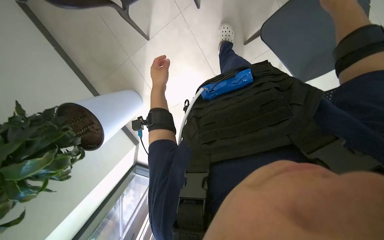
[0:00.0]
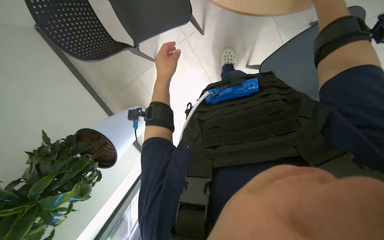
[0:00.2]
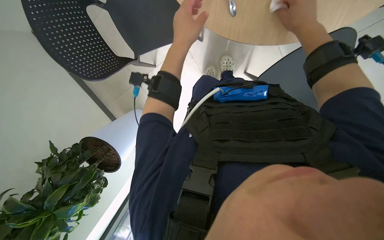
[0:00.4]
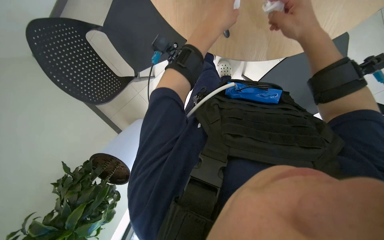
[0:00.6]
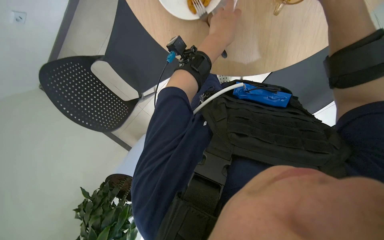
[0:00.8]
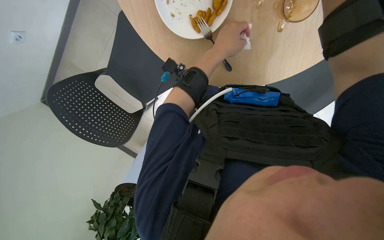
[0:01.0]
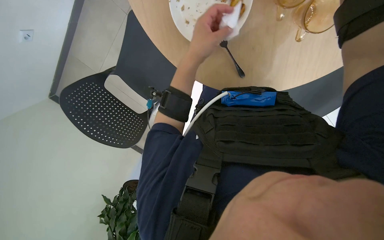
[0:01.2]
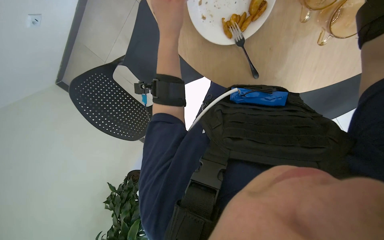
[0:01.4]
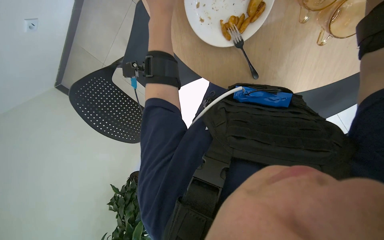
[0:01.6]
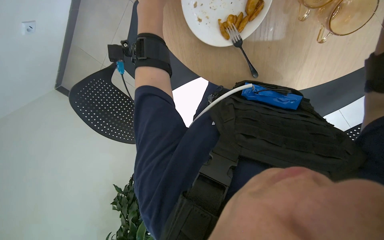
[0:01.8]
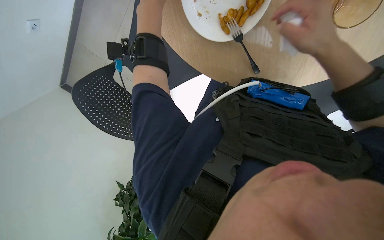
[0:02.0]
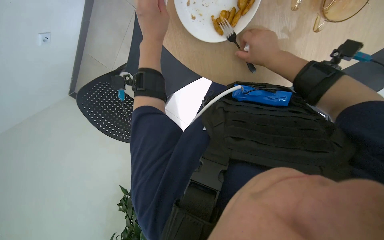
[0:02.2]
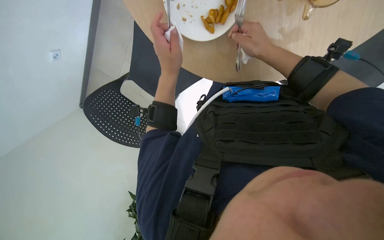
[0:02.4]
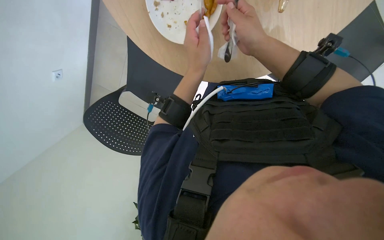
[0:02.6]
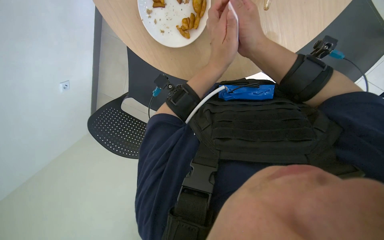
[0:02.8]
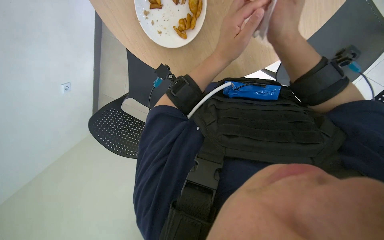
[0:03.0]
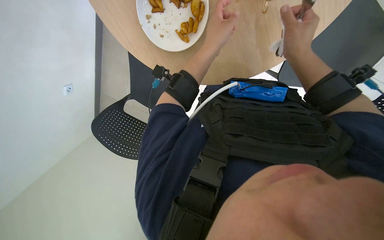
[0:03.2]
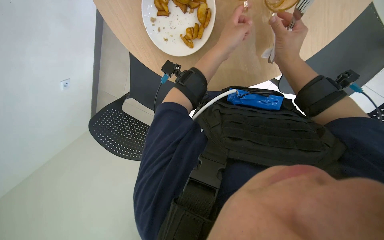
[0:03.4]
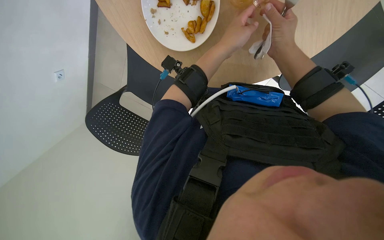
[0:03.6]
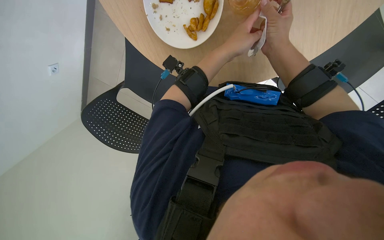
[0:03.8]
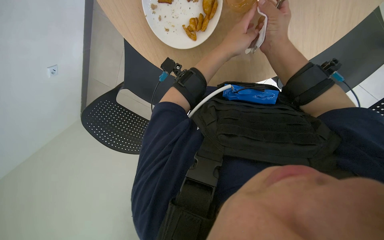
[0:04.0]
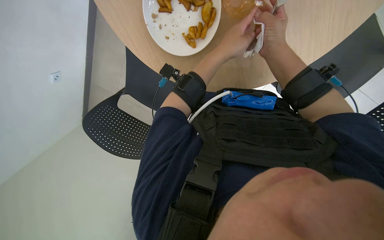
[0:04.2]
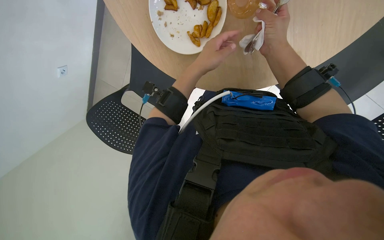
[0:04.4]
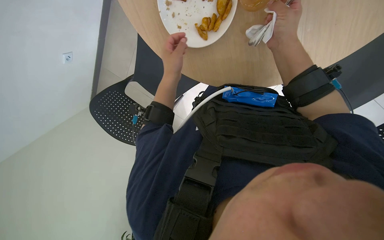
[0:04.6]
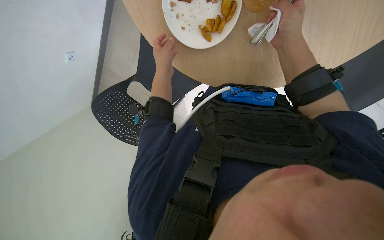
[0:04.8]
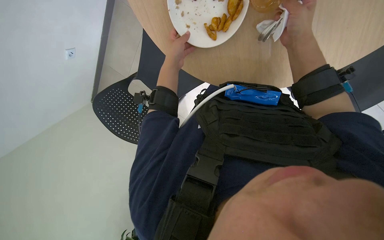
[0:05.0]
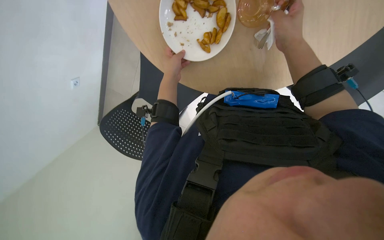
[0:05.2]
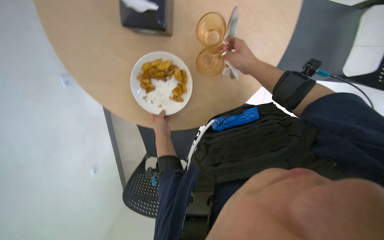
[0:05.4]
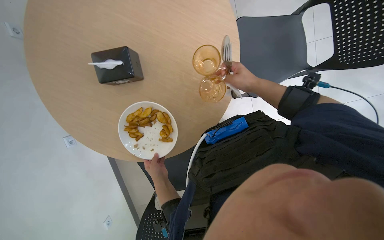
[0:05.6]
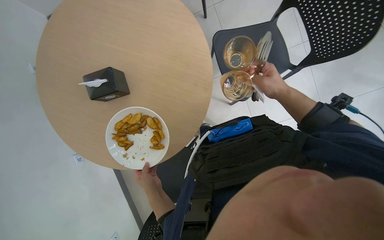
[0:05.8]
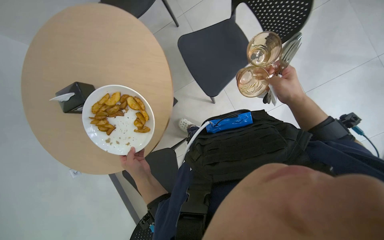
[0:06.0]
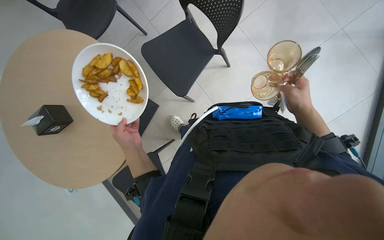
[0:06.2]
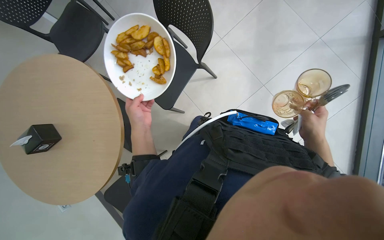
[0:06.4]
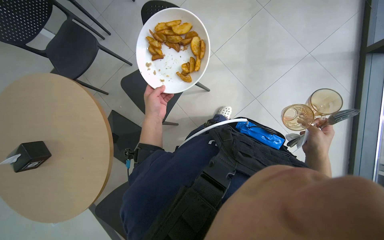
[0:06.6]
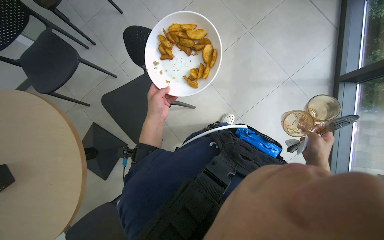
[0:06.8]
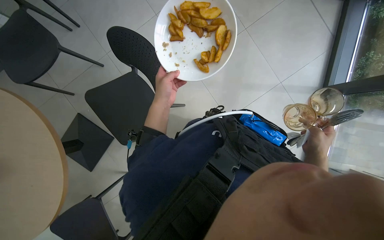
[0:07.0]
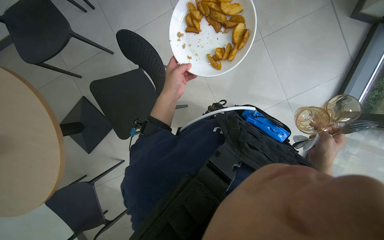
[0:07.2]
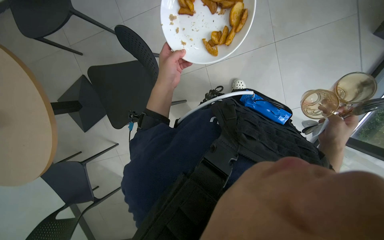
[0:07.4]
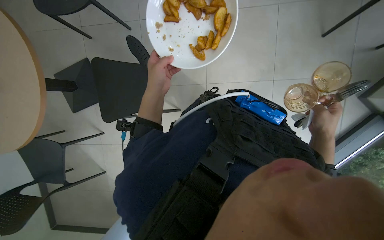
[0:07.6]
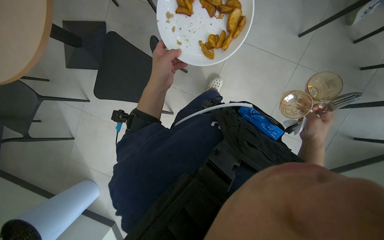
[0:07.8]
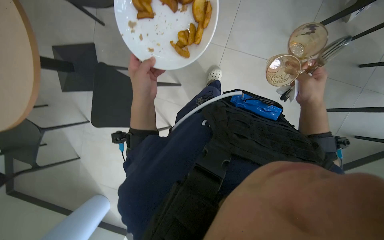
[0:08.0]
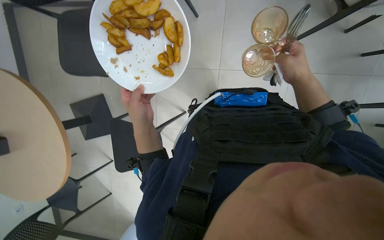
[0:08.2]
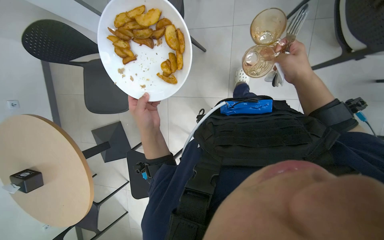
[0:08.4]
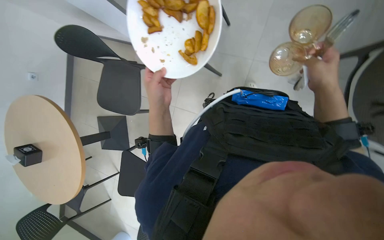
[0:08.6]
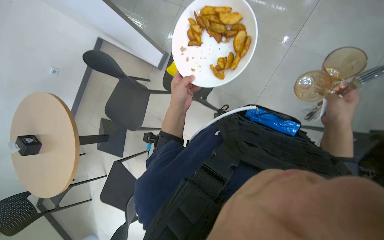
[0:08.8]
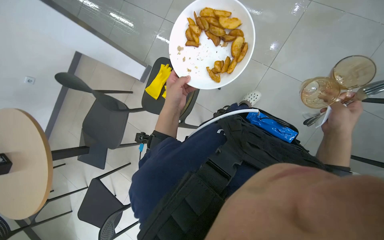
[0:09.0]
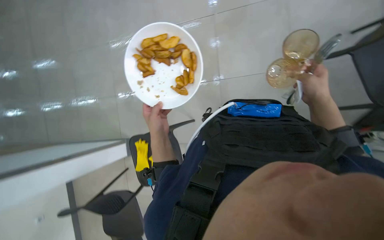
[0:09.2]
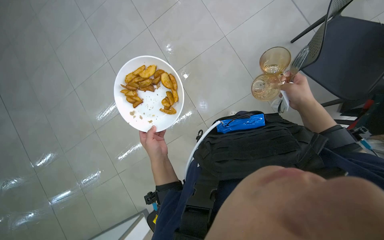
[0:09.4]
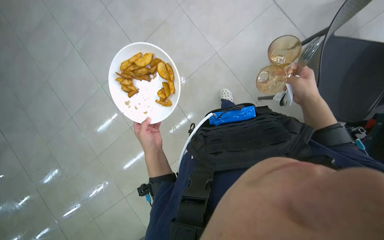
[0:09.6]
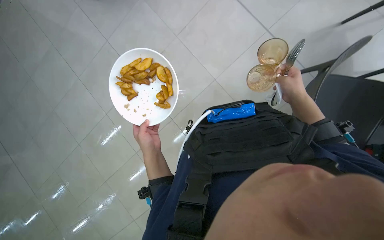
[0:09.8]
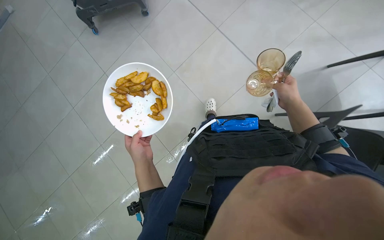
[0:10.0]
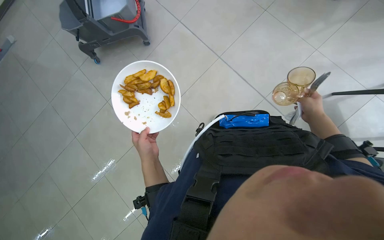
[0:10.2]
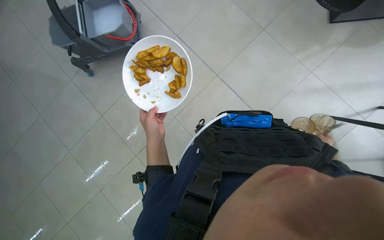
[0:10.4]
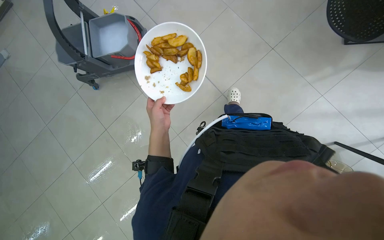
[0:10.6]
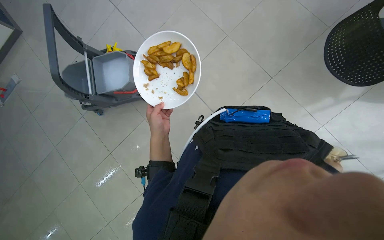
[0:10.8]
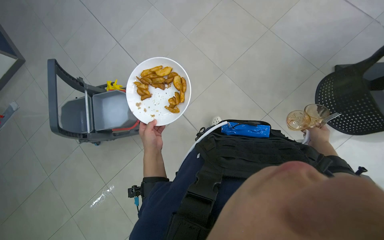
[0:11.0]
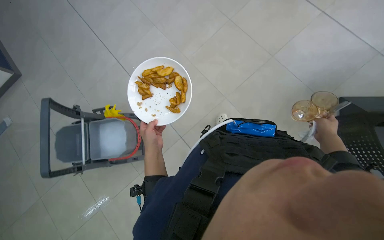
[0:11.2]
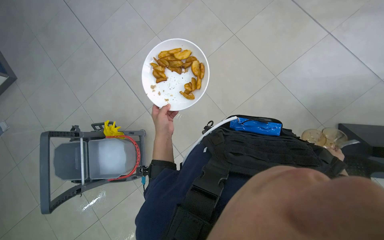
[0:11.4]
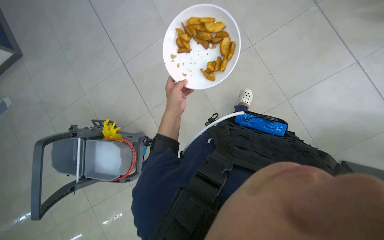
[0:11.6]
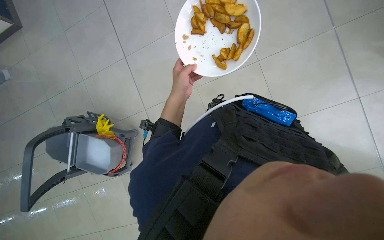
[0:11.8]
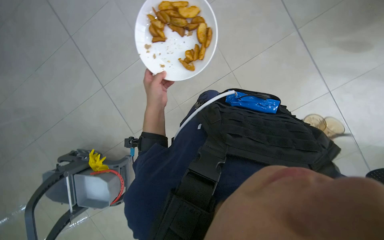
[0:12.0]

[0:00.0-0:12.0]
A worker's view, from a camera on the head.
Job: organizing items.
The whole recording: Clearing items from tables. The worker collects plates, glasses, and other items from the tables.
0:04.4 to 0:06.0: The left hand is displaced down the picture and farther from the camera by about 35 cm. Meanwhile the right hand shifts approximately 10 cm to the right.
0:07.6 to 0:09.0: The right hand reaches some 15 cm up the picture, then returns.
0:09.0 to 0:10.4: The view tilts some 25 degrees upward. The right hand goes about 20 cm farther from the camera and to the right.

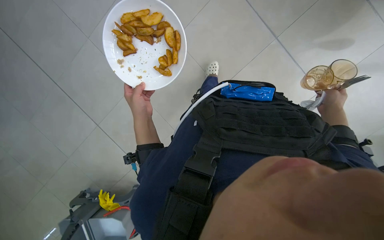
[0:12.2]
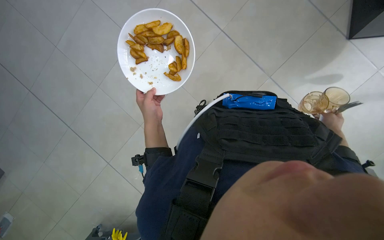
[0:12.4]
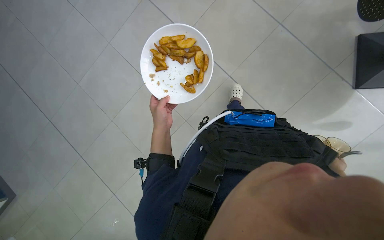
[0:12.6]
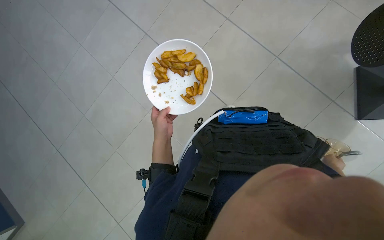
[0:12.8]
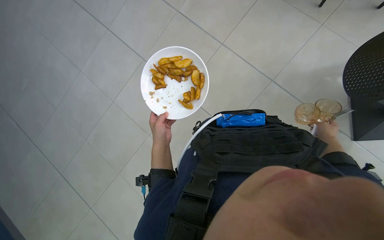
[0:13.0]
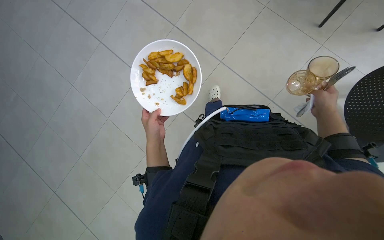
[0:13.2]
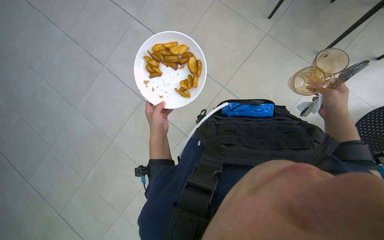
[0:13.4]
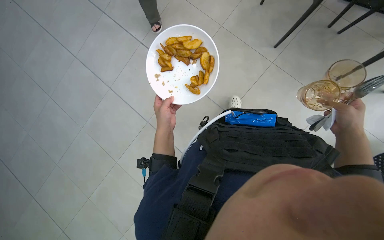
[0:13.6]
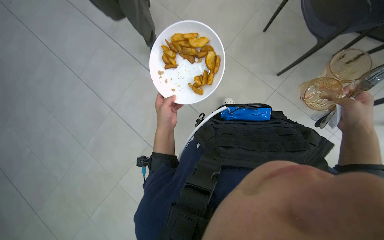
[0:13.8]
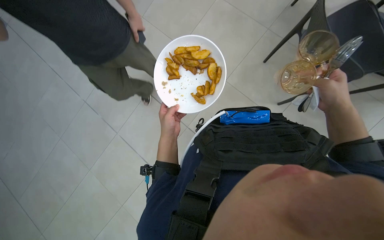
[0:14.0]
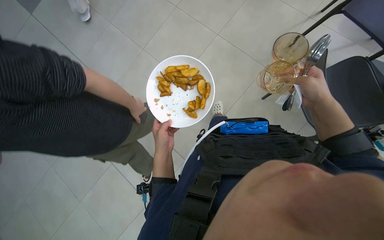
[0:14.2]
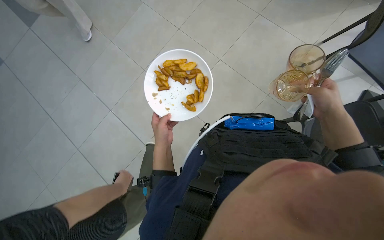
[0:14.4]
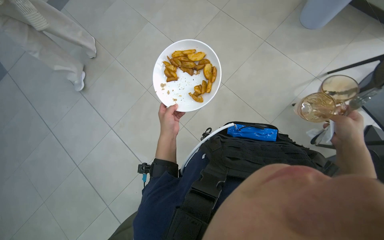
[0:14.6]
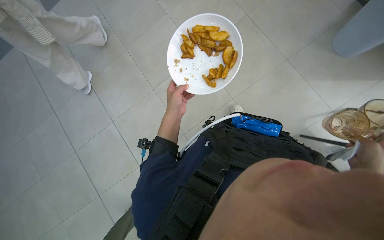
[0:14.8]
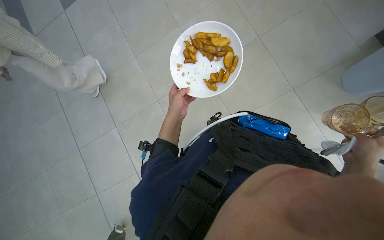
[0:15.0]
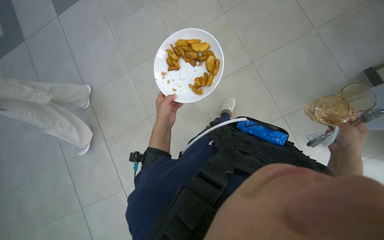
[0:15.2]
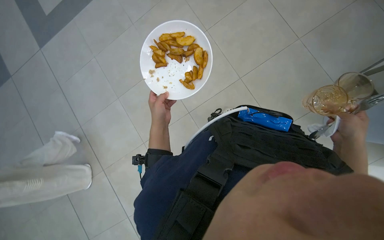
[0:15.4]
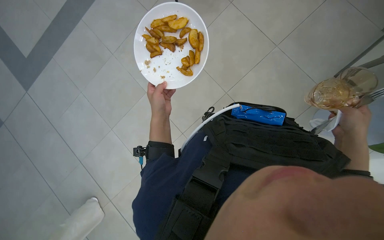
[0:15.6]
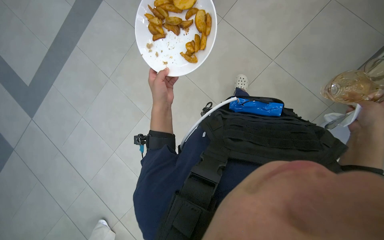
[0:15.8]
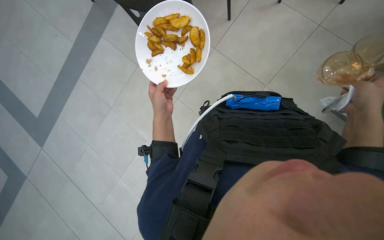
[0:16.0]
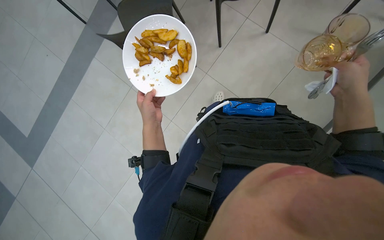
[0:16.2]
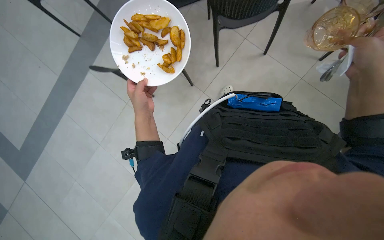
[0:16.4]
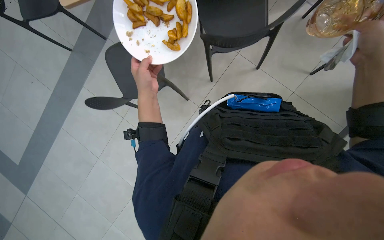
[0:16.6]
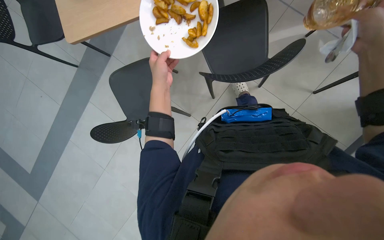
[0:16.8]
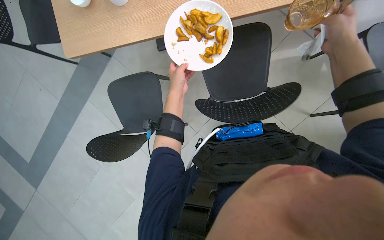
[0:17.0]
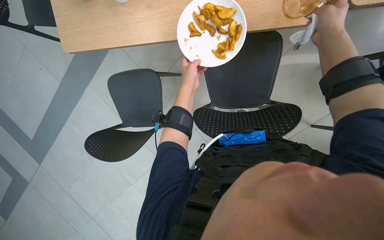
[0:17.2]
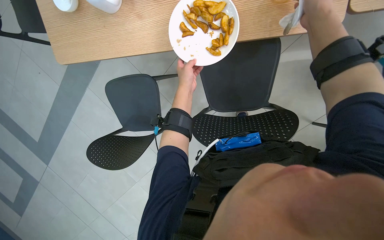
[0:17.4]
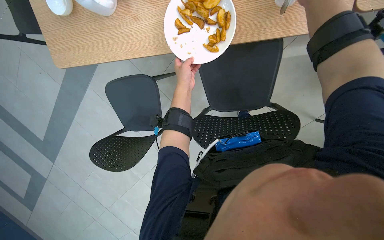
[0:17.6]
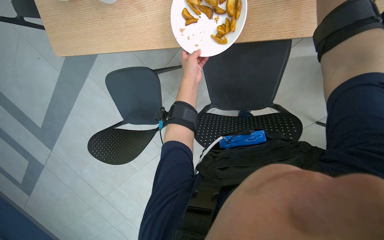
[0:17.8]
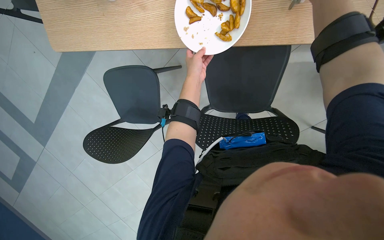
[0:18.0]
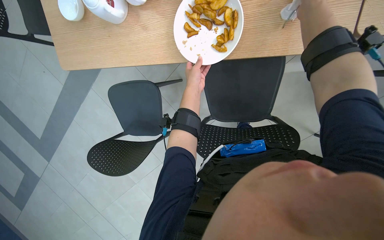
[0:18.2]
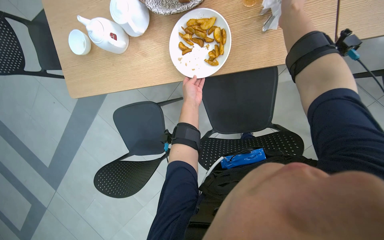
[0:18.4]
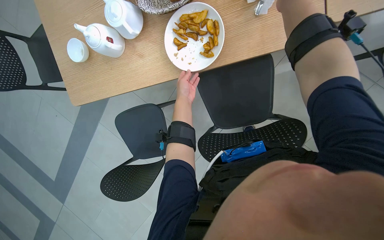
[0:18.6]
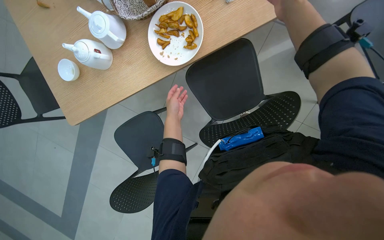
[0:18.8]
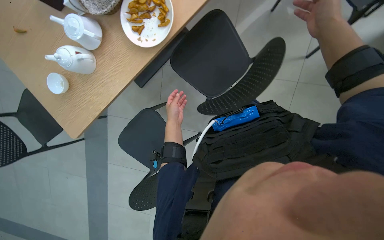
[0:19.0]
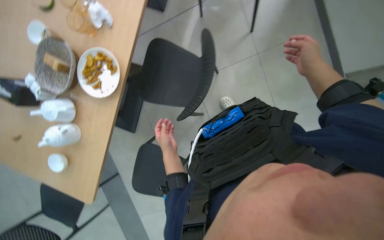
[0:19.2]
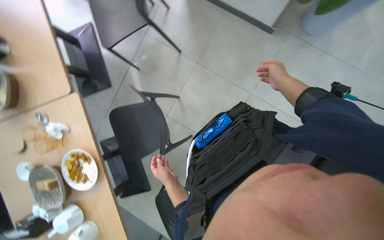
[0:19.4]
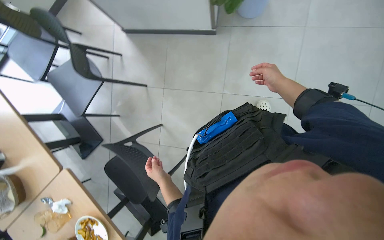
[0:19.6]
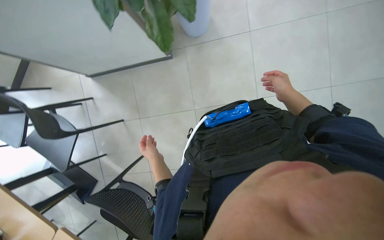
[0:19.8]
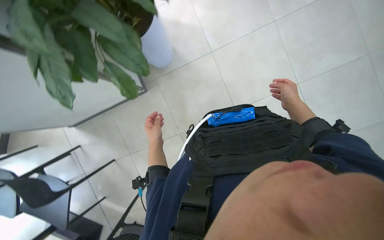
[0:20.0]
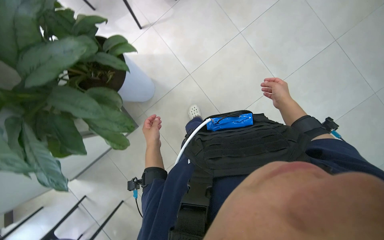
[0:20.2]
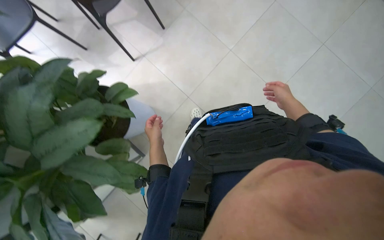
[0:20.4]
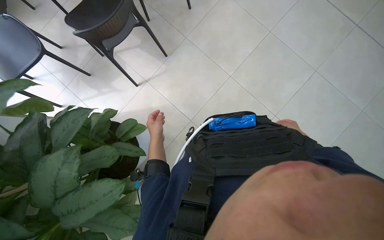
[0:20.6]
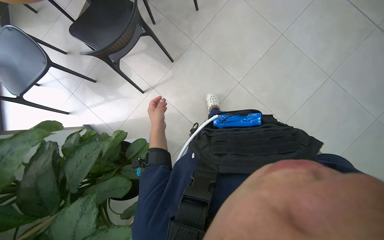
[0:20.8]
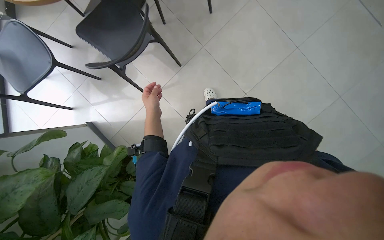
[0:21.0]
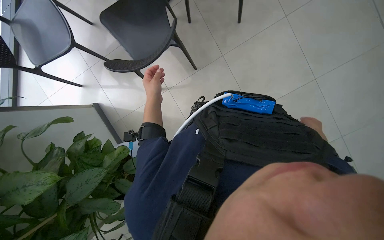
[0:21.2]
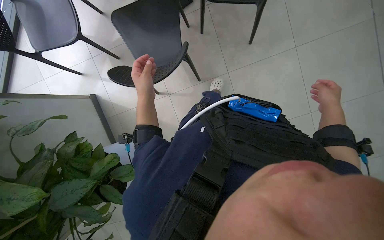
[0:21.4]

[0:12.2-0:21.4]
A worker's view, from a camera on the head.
Job: organizing items.
The whole recording: Clearing items from tables. The worker collects plates, glasses, and other items from the tables.
0:12.2 to 0:13.8: The view tilts about 25 degrees upward. The right hand moves nearer and farther over roughly 20 cm, changing direction 3 times.
0:13.8 to 0:15.2: The right hand moves nearer to the camera and to the left, about 15 cm, and moves roughly 5 cm down the picture and comes back.
0:16.8 to 0:18.4: The wearer looks about 15 degrees further upward. The left hand is displaced farther from the camera by approximately 10 cm.
0:18.4 to 0:19.8: The camera is carried roughly 90 cm. The wearer looks about 40 degrees further upward. The scene rotates counterclockwise by approximately 135 degrees.
